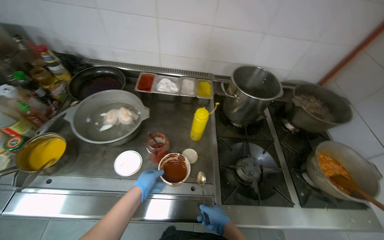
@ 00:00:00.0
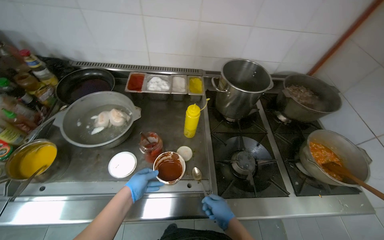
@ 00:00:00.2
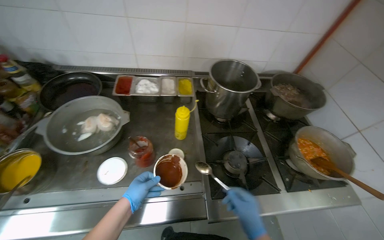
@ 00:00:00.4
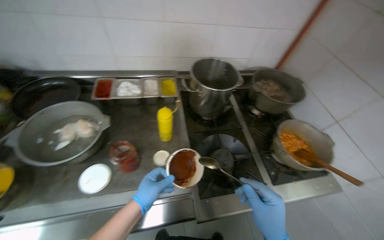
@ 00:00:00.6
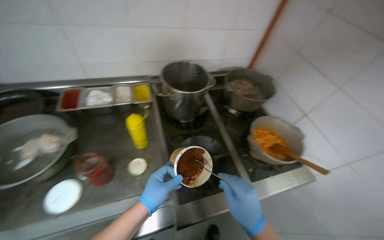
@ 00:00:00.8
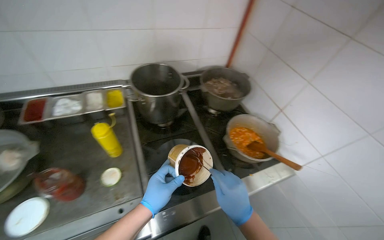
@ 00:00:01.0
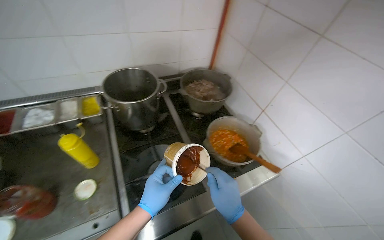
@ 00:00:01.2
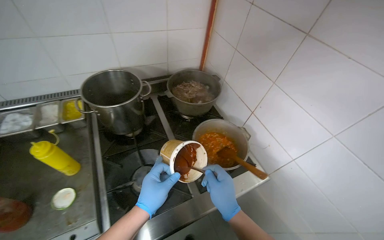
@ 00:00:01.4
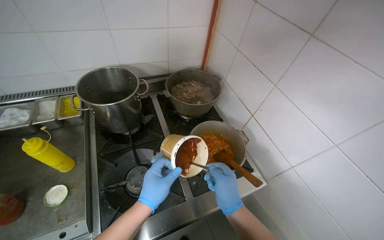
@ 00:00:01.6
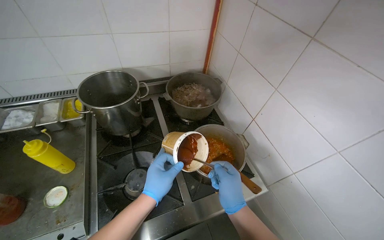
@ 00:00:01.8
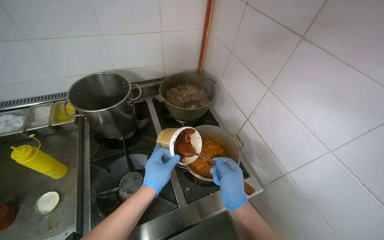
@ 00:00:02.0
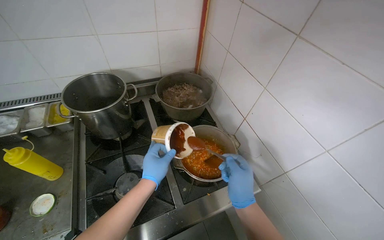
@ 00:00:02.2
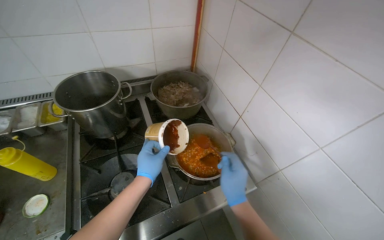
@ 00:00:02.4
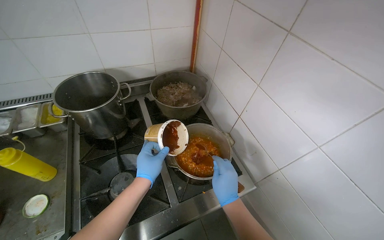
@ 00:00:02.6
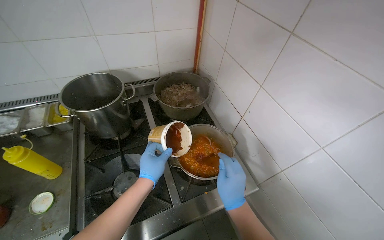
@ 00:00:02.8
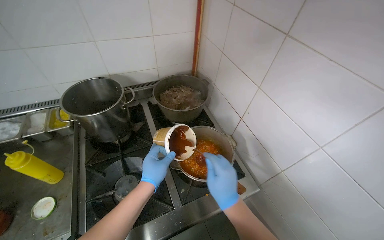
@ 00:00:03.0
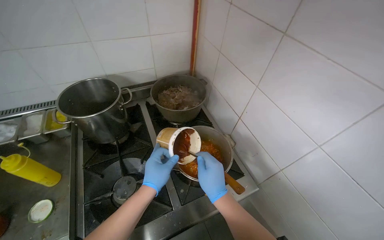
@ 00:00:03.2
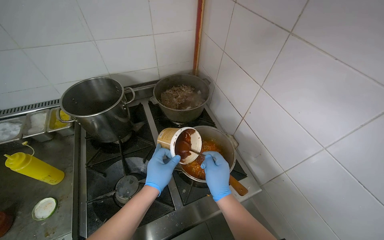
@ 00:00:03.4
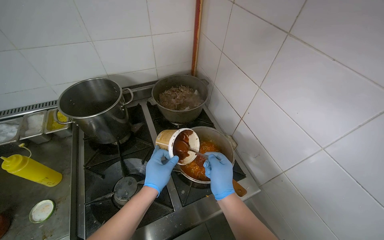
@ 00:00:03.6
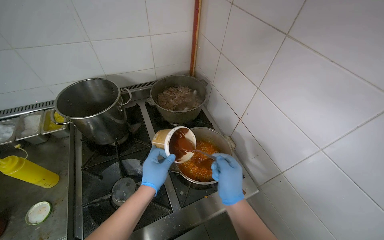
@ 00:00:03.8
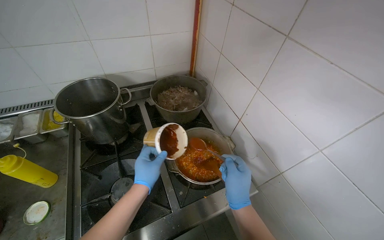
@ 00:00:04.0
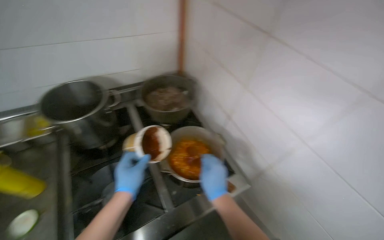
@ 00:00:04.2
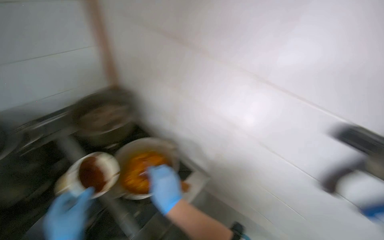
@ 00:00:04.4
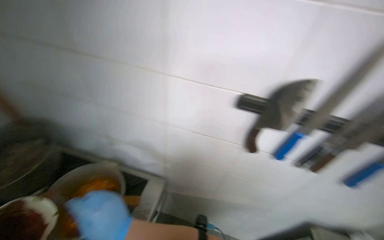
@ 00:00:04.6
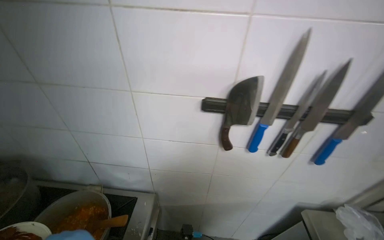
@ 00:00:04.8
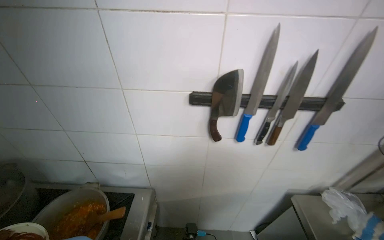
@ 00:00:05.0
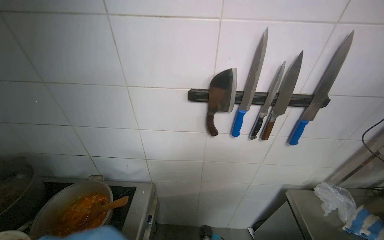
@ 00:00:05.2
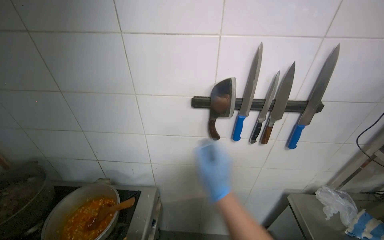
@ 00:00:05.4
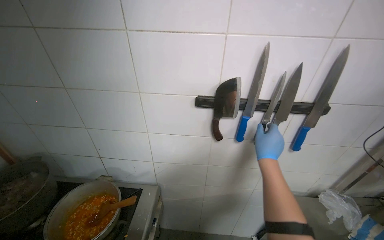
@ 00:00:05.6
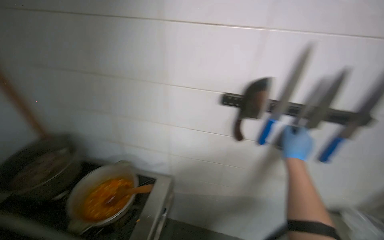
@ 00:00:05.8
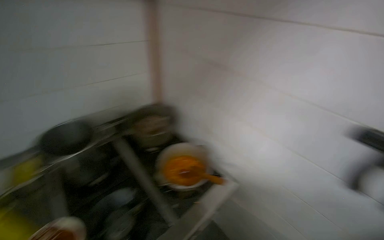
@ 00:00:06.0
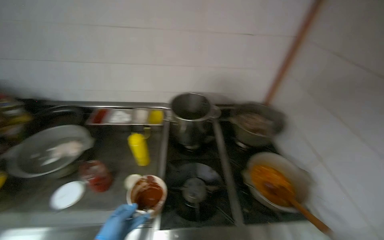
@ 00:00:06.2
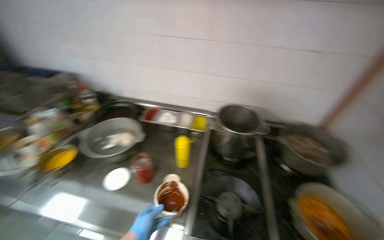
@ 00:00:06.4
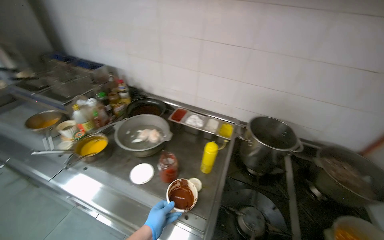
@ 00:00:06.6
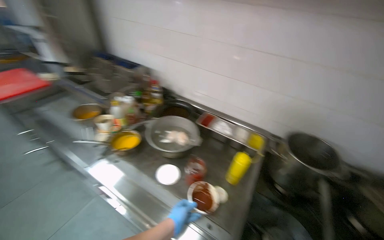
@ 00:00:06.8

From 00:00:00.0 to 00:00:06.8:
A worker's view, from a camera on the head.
Job: preparing food.
The whole recording: Adding product from refrigerator into meal. The worker takes a product from the refrigerator and mixes it into the meal.
From 00:00:00.0 to 00:00:01.4: The wearer moves to the right, about 40 cm. The head turns to the right by some 25 degrees.
From 00:00:01.4 to 00:00:02.8: The left hand travels farther from the camera by roughly 10 cm.
From 00:00:02.8 to 00:00:04.0: The hands make small movements and keep their place.
From 00:00:04.0 to 00:00:05.4: The wearer's head swings some 60 degrees to the right.
From 00:00:05.4 to 00:00:06.8: The camera travels some 50 cm. The head rotates approximately 115 degrees to the left.

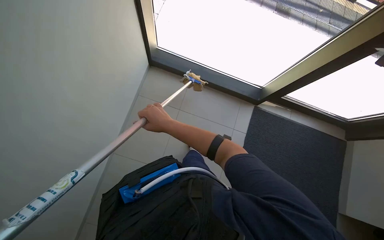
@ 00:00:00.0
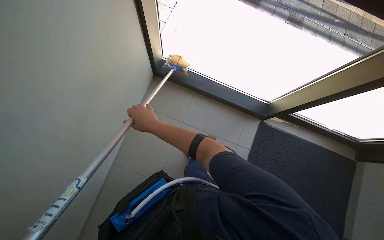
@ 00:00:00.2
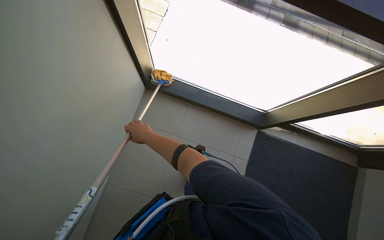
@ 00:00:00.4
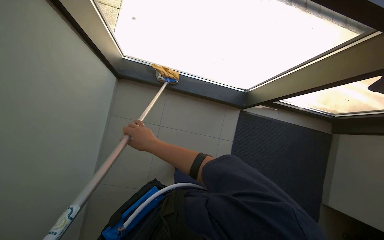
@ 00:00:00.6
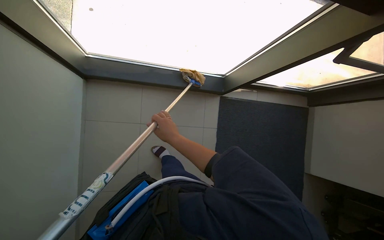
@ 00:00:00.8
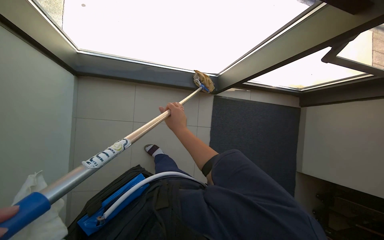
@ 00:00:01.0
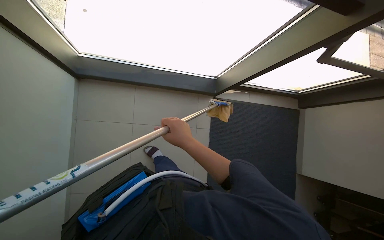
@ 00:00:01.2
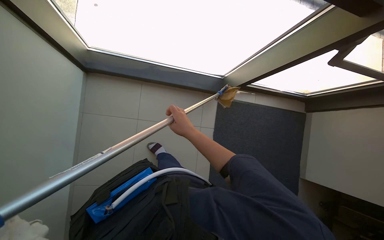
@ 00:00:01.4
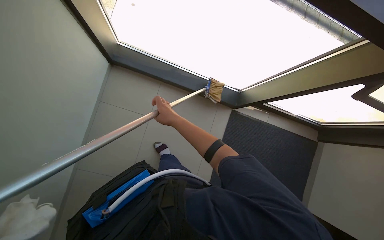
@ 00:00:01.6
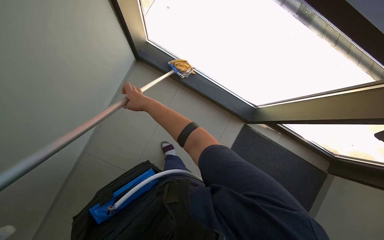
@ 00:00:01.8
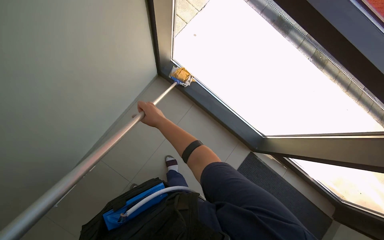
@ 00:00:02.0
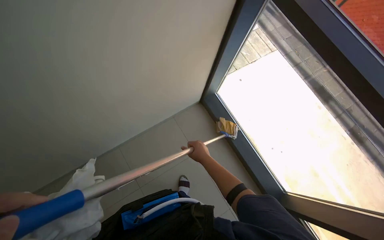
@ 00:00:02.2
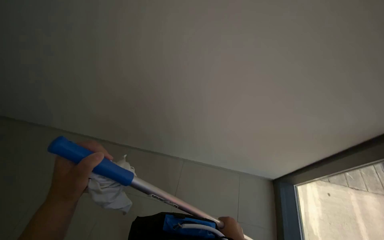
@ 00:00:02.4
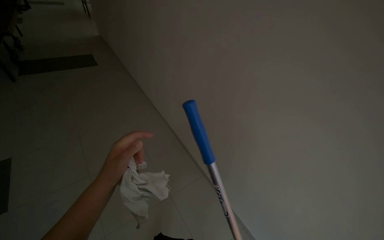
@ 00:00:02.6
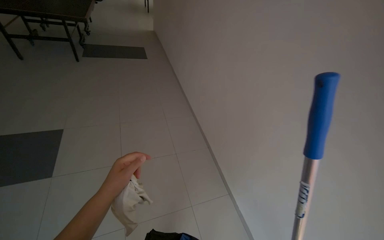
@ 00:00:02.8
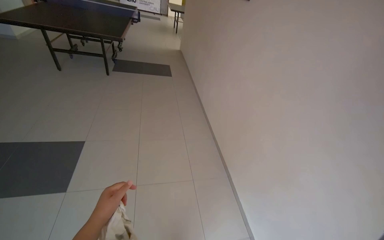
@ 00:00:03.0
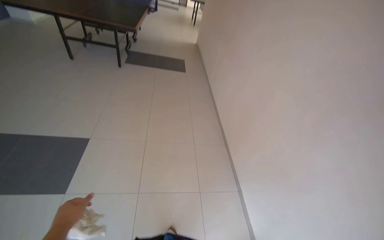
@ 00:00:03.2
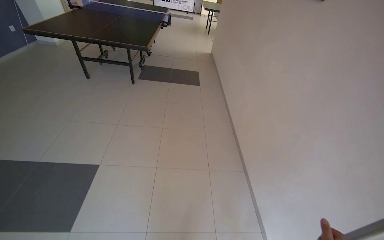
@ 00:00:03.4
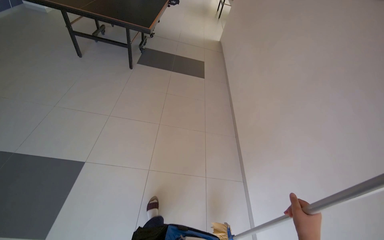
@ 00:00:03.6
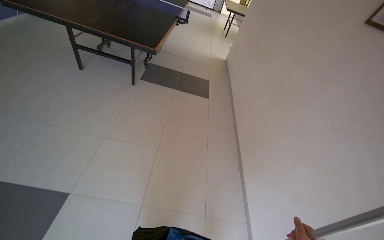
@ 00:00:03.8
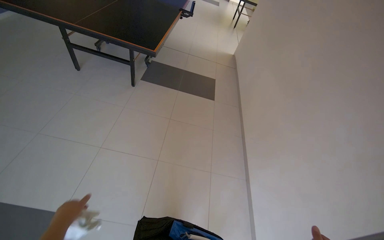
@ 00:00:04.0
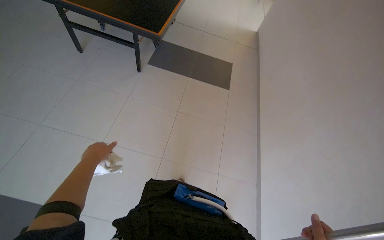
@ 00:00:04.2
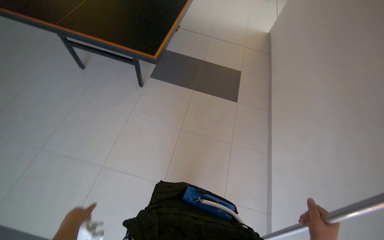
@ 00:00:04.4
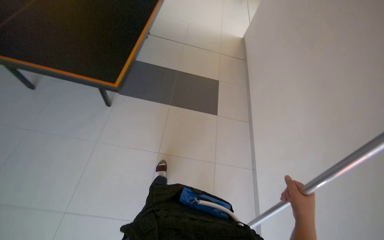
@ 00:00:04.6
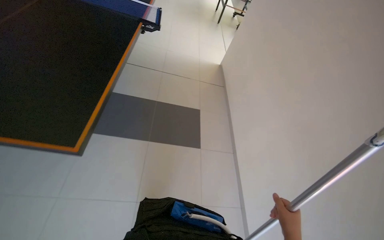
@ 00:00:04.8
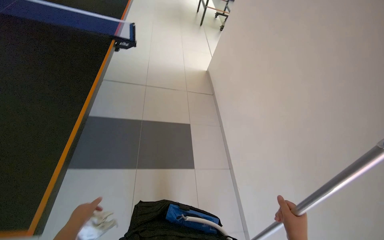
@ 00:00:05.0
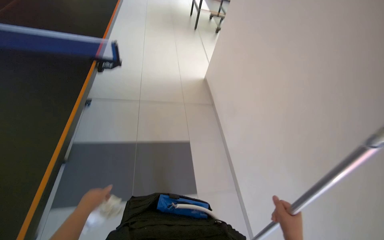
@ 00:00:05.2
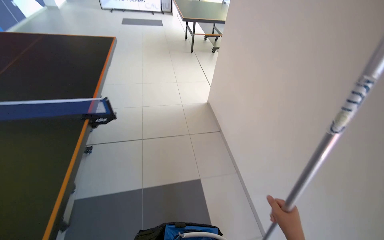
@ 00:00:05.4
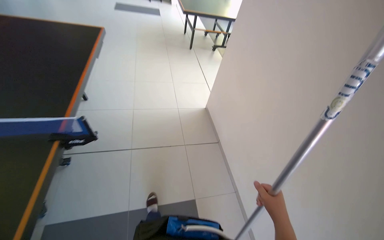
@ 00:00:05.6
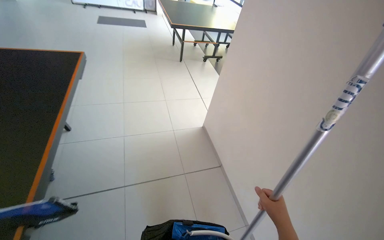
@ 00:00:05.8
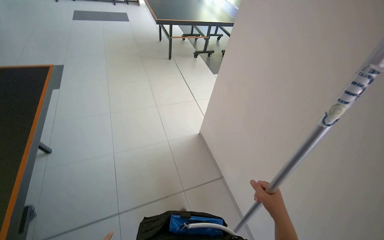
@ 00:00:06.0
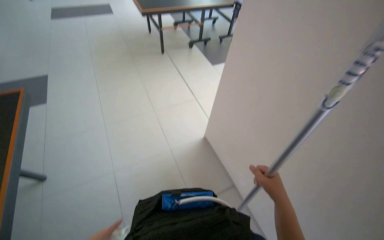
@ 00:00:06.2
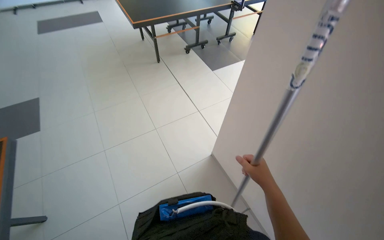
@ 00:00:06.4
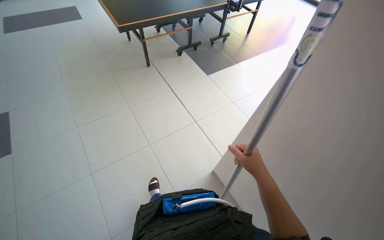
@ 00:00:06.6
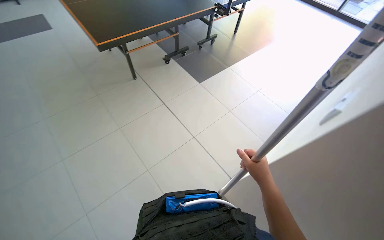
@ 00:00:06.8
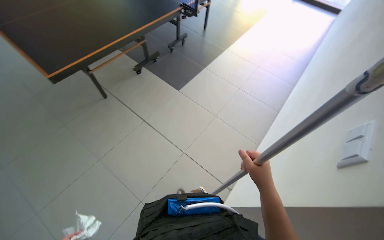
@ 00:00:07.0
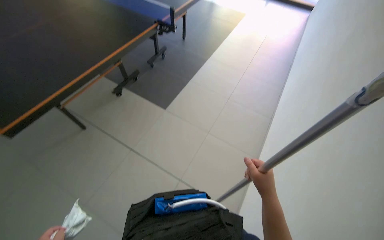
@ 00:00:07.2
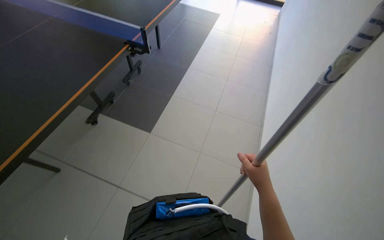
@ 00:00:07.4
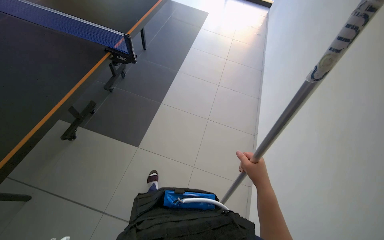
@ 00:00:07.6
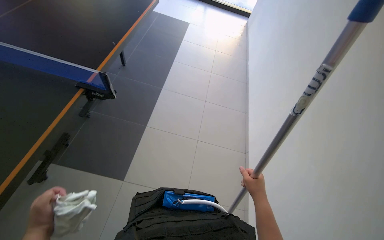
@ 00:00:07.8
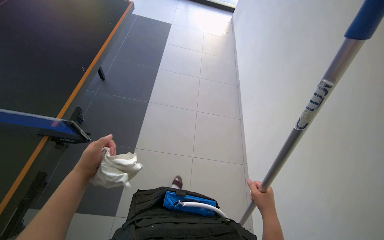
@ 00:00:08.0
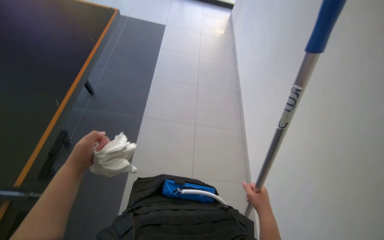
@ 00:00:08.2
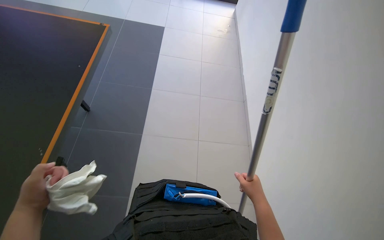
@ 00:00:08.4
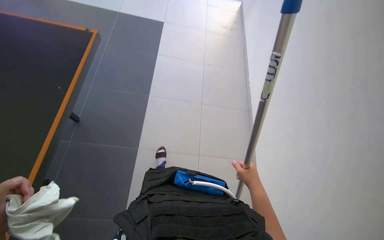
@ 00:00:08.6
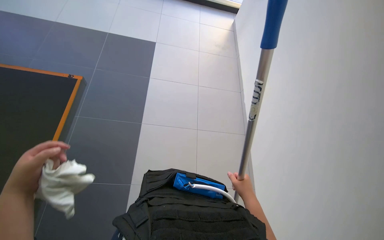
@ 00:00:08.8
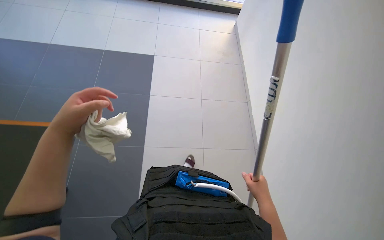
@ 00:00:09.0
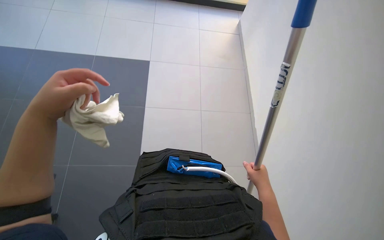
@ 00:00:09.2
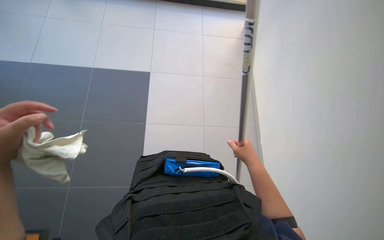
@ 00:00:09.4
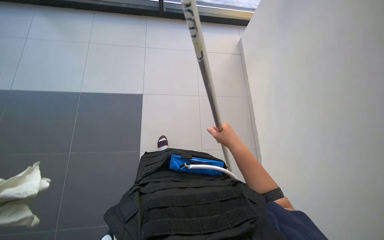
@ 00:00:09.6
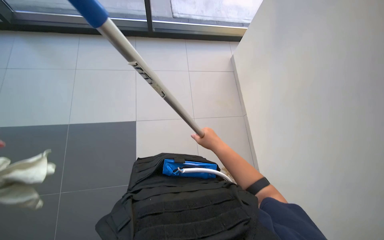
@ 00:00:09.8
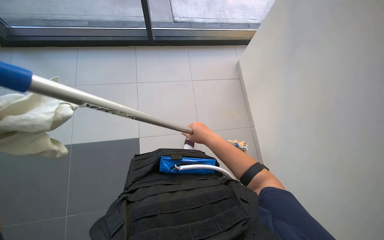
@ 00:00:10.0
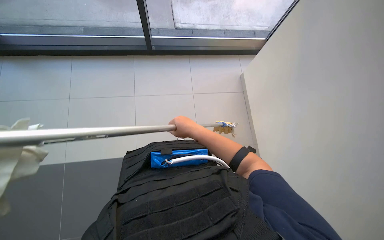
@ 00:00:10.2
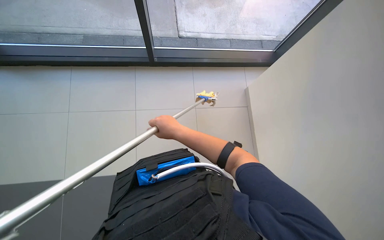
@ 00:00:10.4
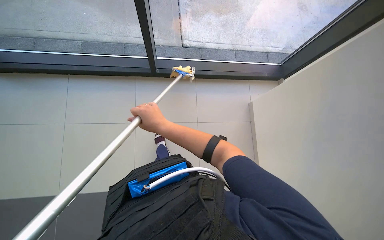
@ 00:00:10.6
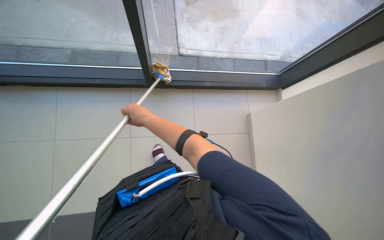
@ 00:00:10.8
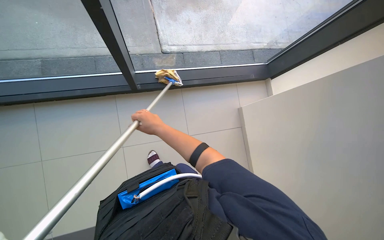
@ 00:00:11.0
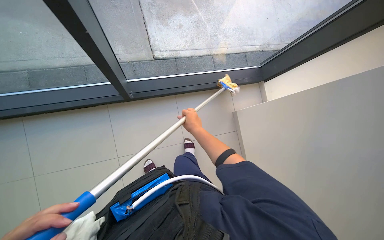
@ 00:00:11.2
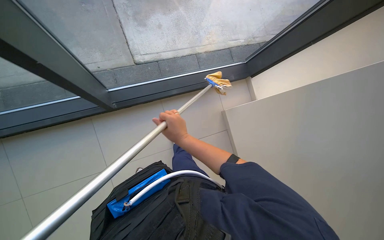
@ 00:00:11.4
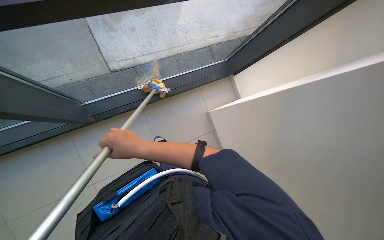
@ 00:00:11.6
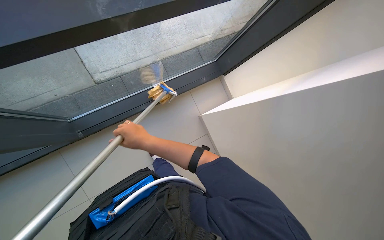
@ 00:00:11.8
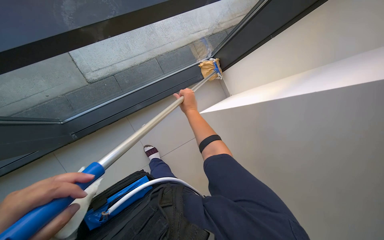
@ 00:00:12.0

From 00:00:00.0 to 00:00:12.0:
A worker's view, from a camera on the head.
Job: cleaning windows.
The whole recording: Cleaning windows with mop. The worker cleans the large windows using a mop with a cloth attached.
From 00:00:00.0 to 00:00:01.6: The right hand moves some 10 cm to the left and comes back.
From 00:00:01.6 to 00:00:03.0: The camera travels approximately 40 cm. The wearer looks roughly 140 degrees further to the left. The wearer looks approximately 60 degrees further upward.
From 00:00:09.0 to 00:00:10.4: The right hand moves up the picture and to the left, some 60 cm.
From 00:00:10.4 to 00:00:12.0: The head rotates approximately 30 degrees to the right. The right hand moves nearer and farther over some 20 cm, changing direction 2 times.
